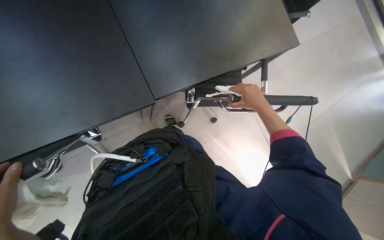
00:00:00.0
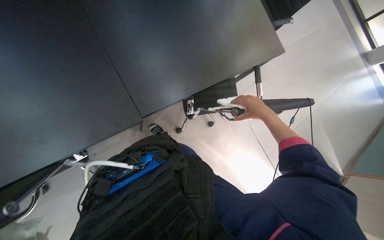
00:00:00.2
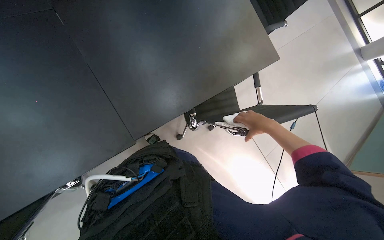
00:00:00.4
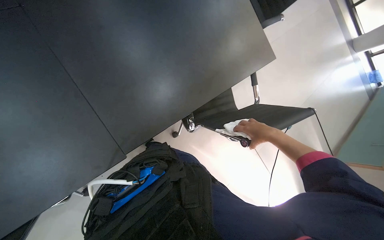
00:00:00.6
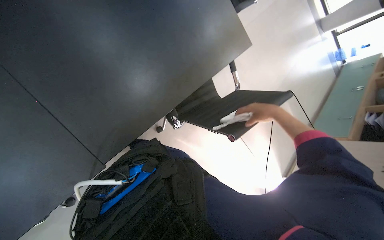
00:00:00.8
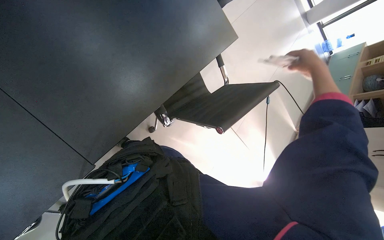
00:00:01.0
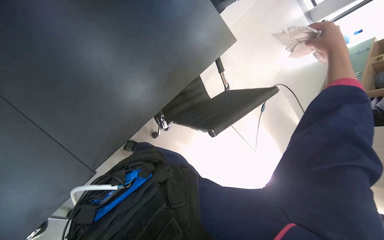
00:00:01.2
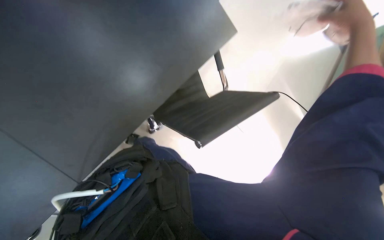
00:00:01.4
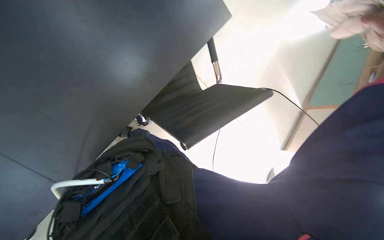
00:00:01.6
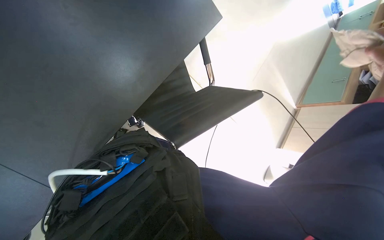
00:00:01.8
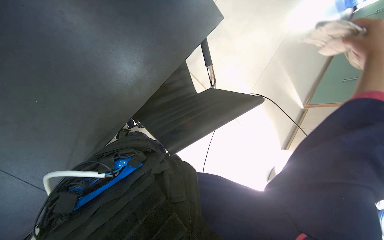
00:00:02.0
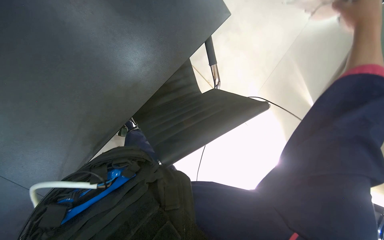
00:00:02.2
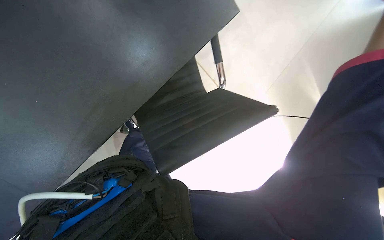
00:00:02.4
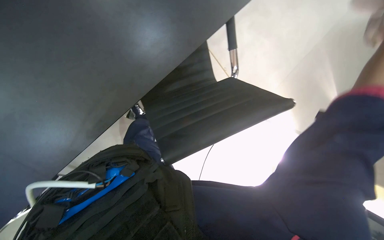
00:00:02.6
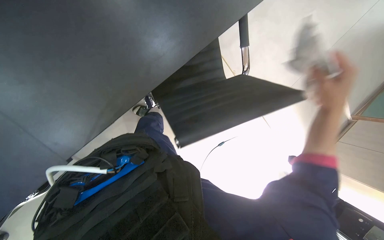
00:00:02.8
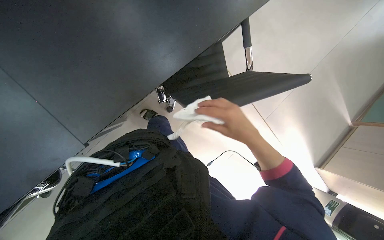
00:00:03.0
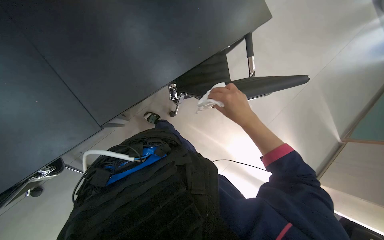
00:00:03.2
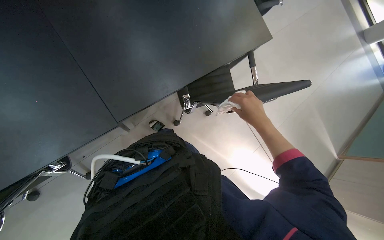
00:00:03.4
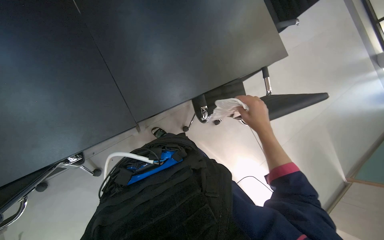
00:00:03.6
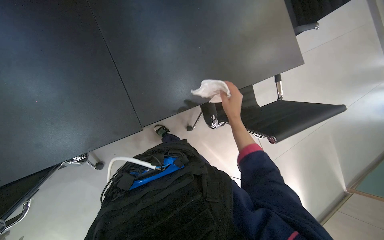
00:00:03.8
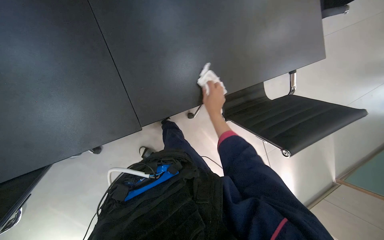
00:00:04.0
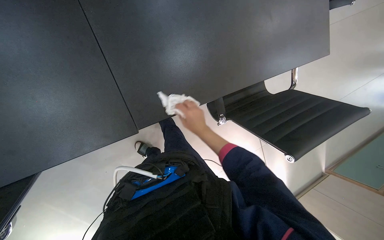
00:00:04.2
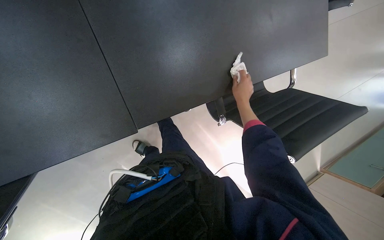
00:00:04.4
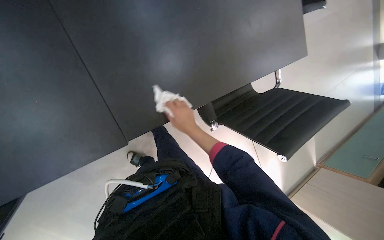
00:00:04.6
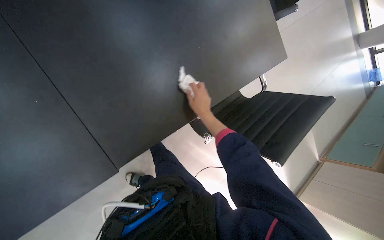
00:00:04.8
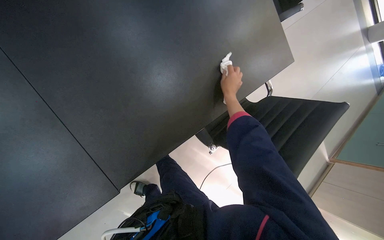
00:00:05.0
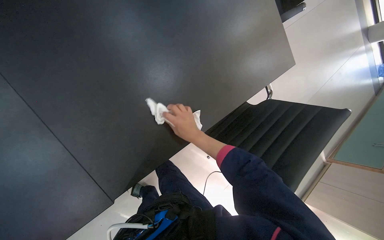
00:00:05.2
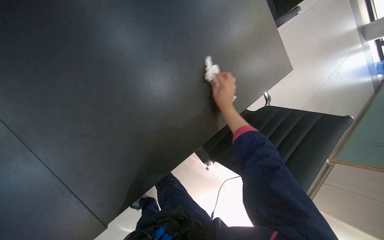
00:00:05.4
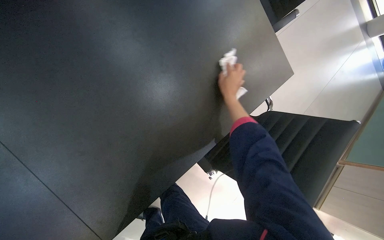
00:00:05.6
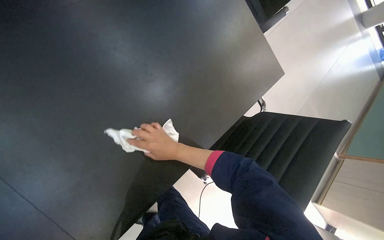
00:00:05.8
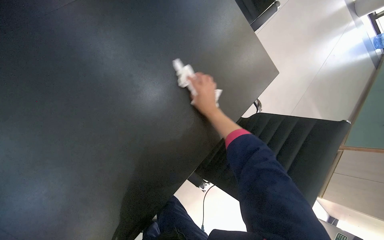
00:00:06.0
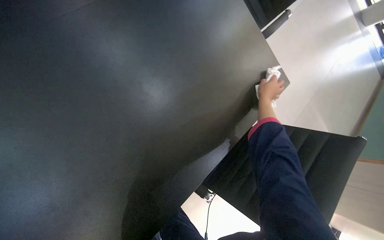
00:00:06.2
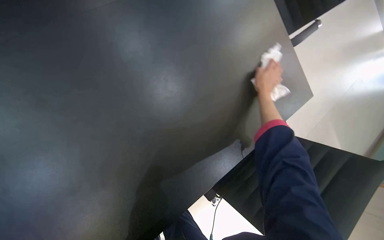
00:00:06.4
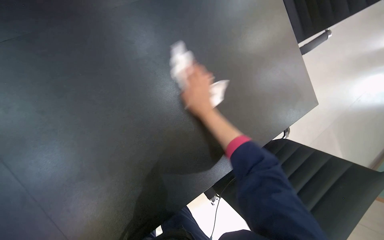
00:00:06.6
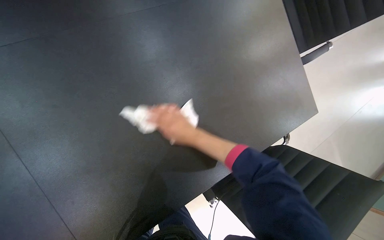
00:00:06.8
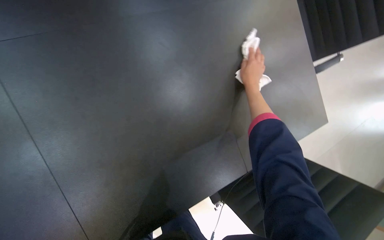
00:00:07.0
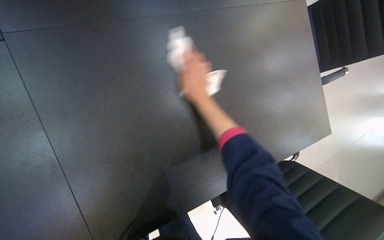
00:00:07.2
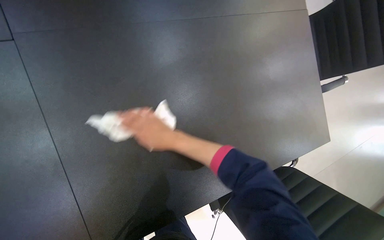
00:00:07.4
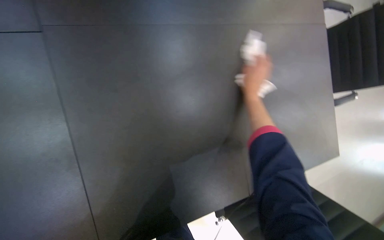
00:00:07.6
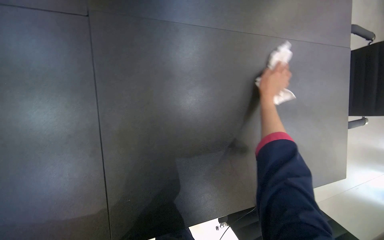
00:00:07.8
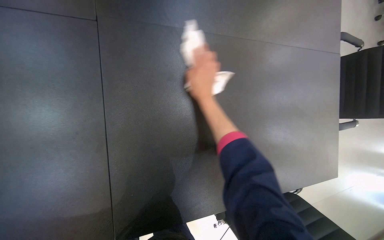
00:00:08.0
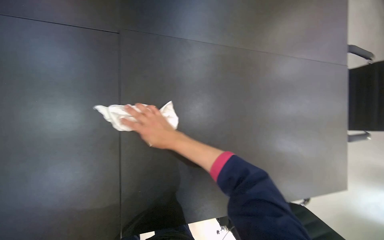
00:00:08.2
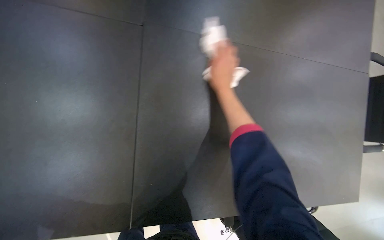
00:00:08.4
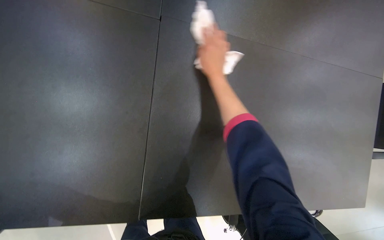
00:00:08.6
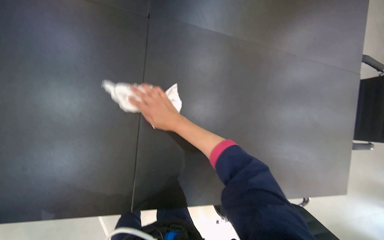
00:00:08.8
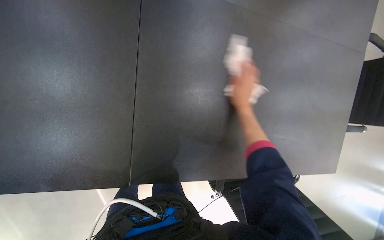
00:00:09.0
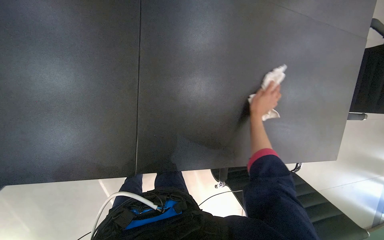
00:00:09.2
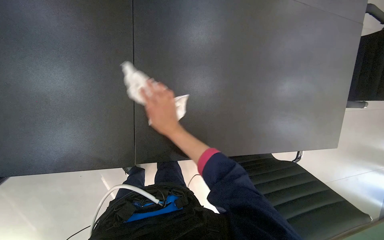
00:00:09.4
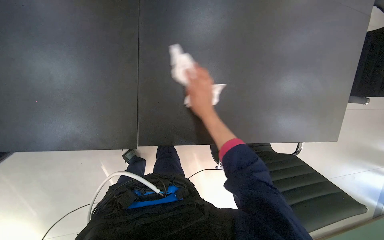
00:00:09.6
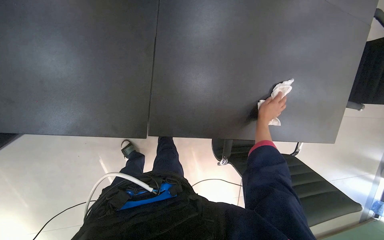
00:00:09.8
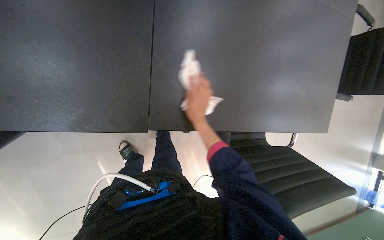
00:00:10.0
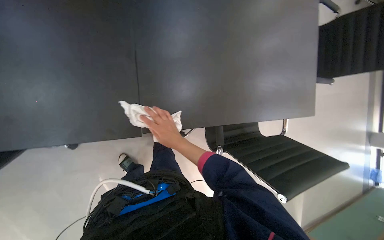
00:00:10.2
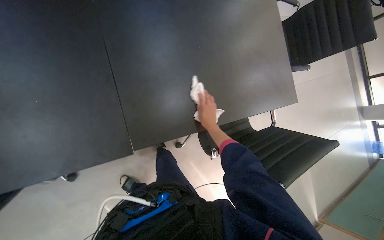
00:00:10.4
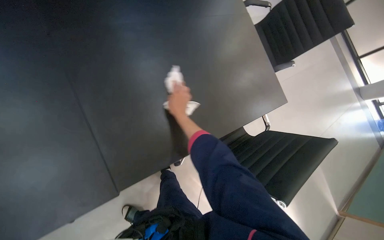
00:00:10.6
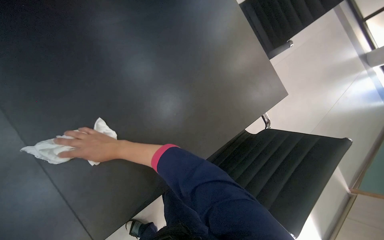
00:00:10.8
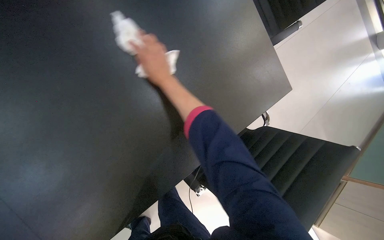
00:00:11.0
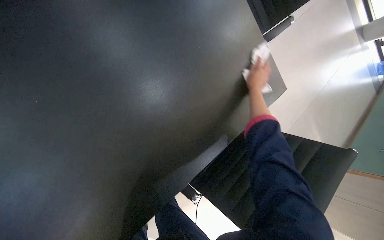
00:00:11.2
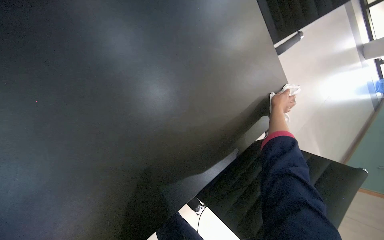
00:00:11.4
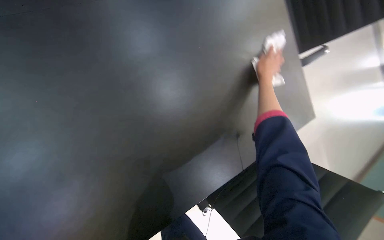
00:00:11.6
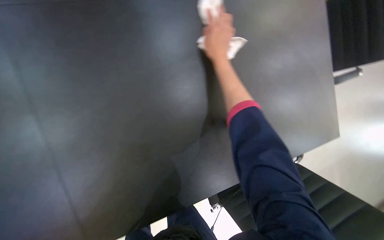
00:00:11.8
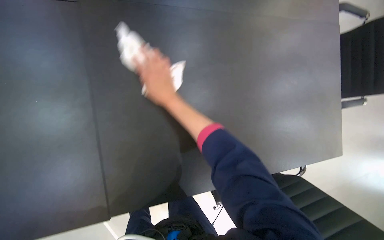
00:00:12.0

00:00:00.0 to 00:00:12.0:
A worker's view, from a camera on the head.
Job: wiping surfaces.
The whole recording: Wiping large office table. The worker wipes the surface of a large office table with a white cloth.
00:00:03.0 to 00:00:04.4: The right hand moves farther from the camera and up the picture, roughly 30 cm, and reaches some 25 cm to the left, then returns.
00:00:04.4 to 00:00:06.0: The right hand goes left and right, roughly 20 cm each way, reversing 3 times.
00:00:06.0 to 00:00:07.6: Everything in view rotates roughly 30 degrees clockwise.
00:00:09.0 to 00:00:10.4: The right hand heads down the picture and to the right, covering about 25 cm.

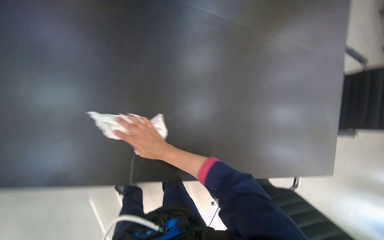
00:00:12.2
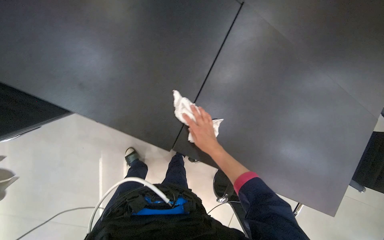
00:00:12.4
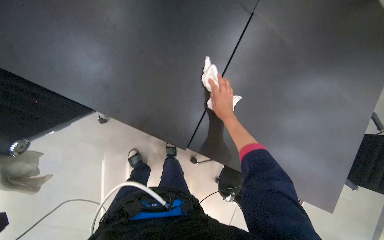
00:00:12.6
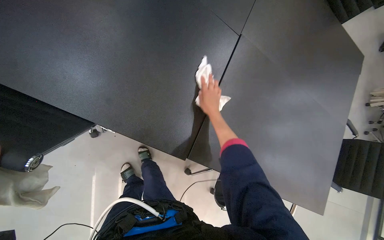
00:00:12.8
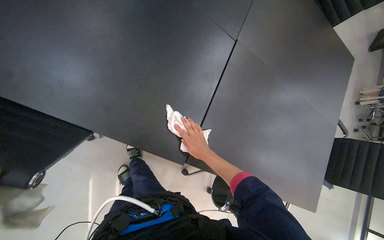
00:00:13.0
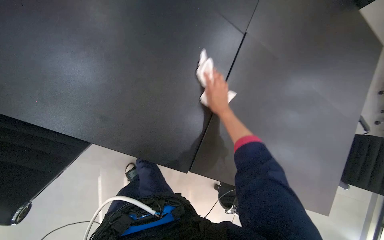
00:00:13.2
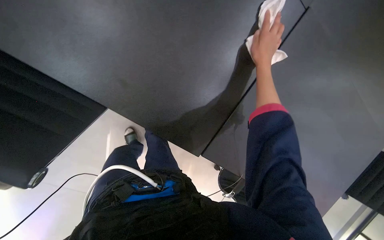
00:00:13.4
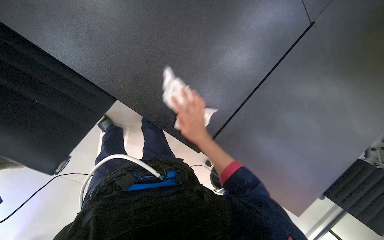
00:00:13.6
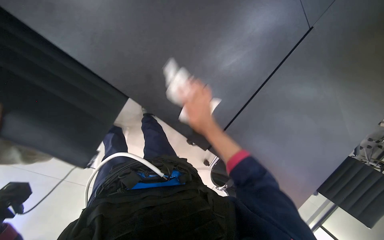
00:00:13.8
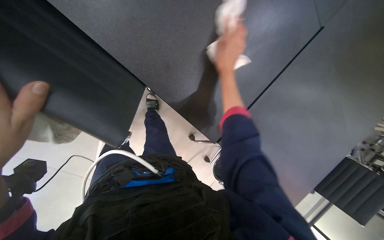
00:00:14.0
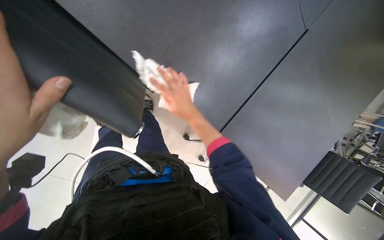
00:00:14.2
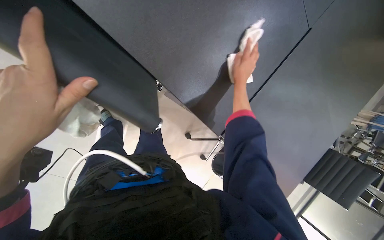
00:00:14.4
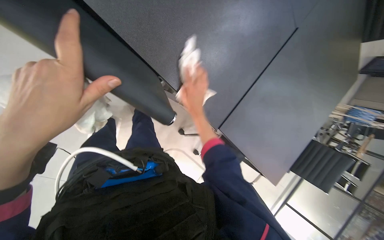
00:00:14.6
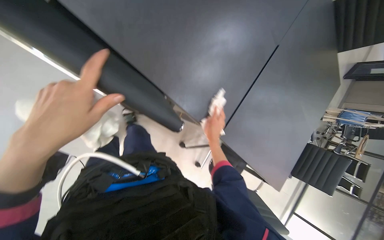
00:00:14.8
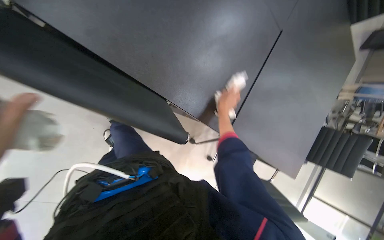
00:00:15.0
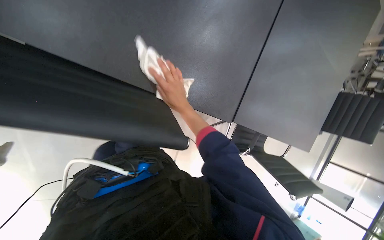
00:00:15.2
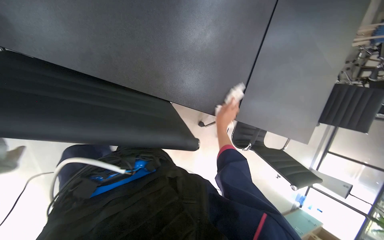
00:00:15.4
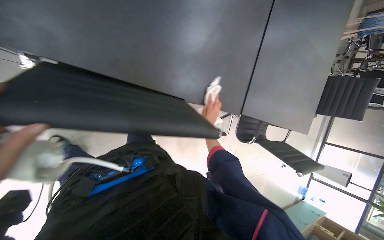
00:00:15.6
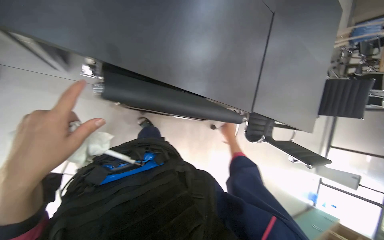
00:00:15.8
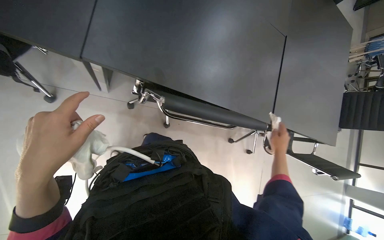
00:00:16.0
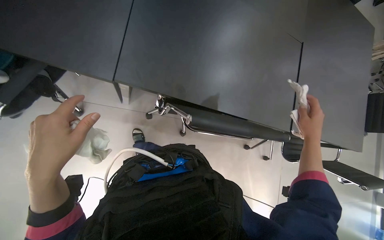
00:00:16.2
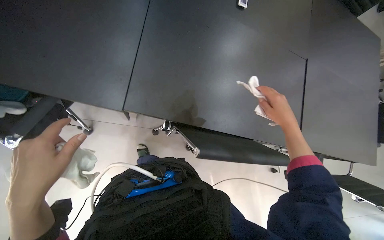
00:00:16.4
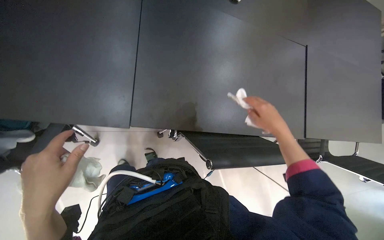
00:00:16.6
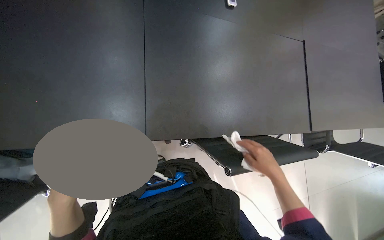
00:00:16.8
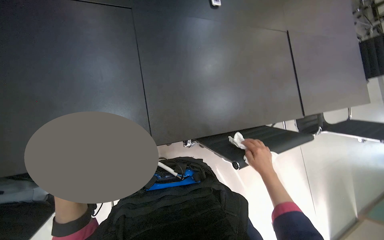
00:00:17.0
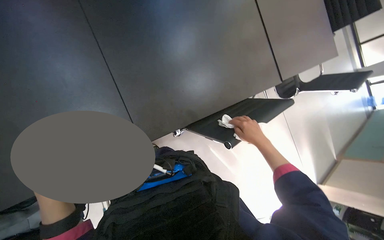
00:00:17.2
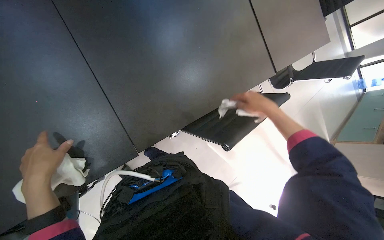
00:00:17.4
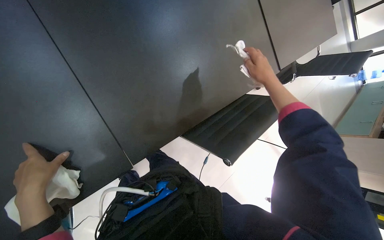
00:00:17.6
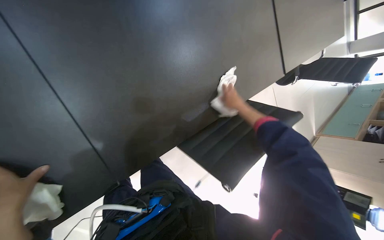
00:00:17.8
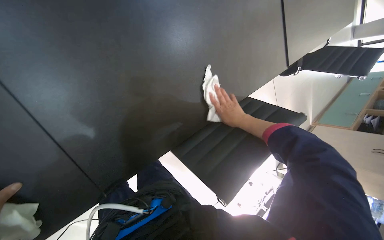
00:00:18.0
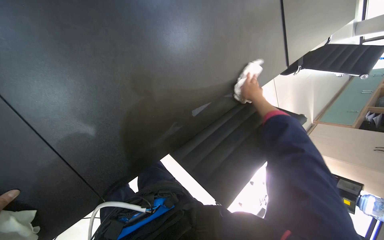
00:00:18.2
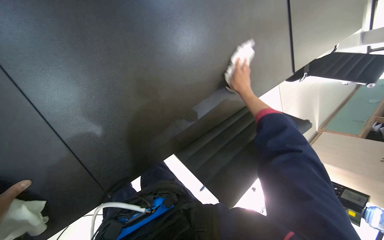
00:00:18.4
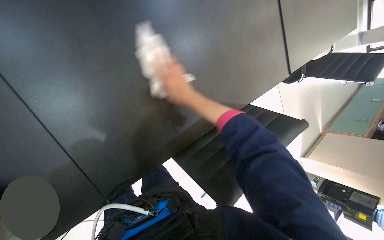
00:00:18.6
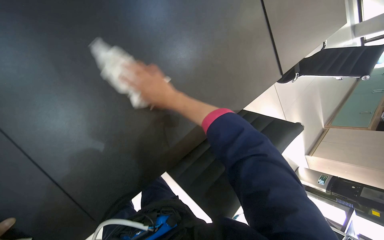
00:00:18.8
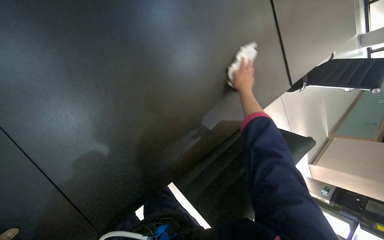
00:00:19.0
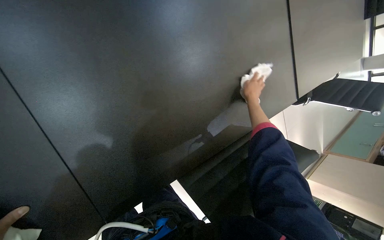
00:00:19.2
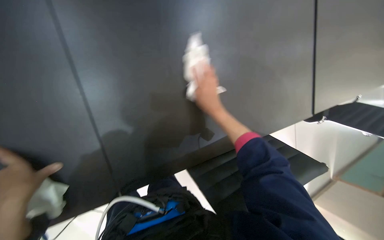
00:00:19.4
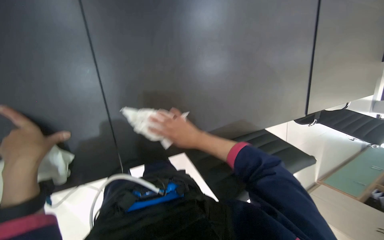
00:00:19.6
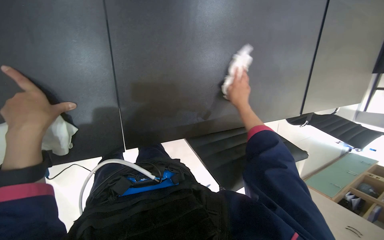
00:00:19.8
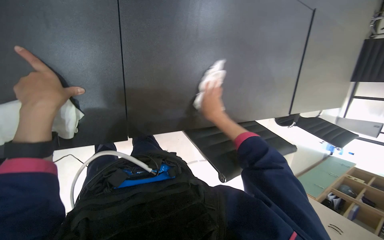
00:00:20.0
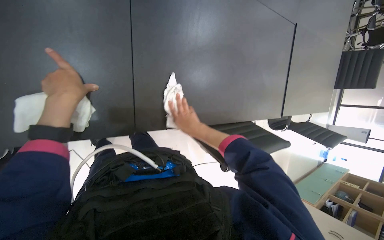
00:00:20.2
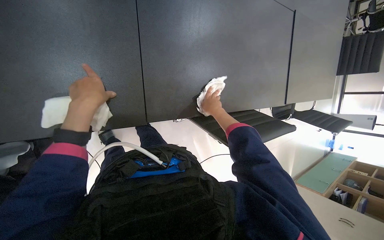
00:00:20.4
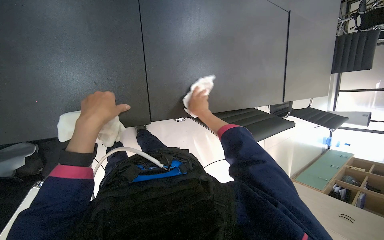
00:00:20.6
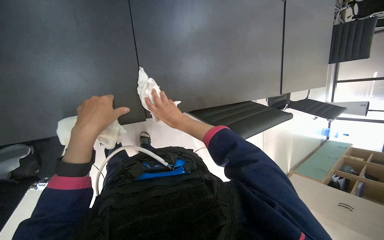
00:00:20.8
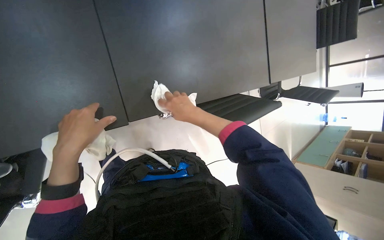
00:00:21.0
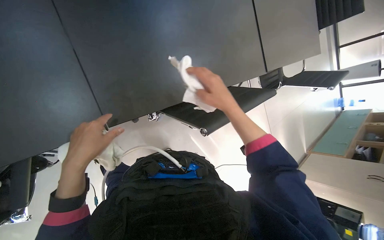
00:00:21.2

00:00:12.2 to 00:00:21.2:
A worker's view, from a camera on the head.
Job: wiping surfaces.
The whole recording: Wiping large office table. The worker wipes the surface of a large office table with a white cloth.
00:00:12.2 to 00:00:13.8: The right hand moves to the right, roughly 10 cm.
00:00:13.8 to 00:00:15.2: The right hand swings up and down the picture, some 25 cm each way, with 2 reversals.
00:00:15.2 to 00:00:16.6: The camera travels some 50 cm. The wearer looks some 10 degrees further upward.
00:00:16.6 to 00:00:18.2: The wearer's head swings approximately 30 degrees to the right. The wearer looks approximately 25 degrees further downward.
00:00:18.2 to 00:00:19.8: The scene rotates clockwise by about 25 degrees.
00:00:19.8 to 00:00:21.2: The right hand heads nearer to the camera, covering roughly 20 cm.
